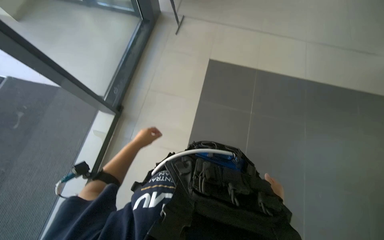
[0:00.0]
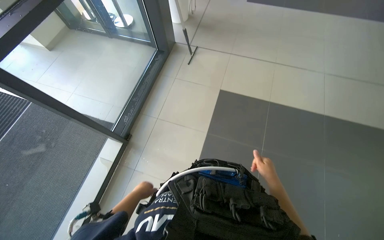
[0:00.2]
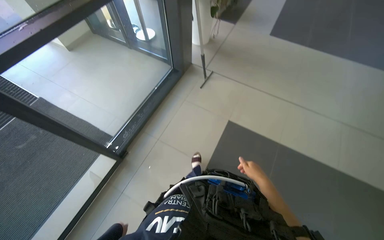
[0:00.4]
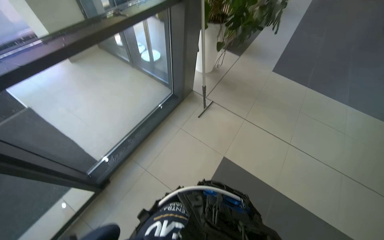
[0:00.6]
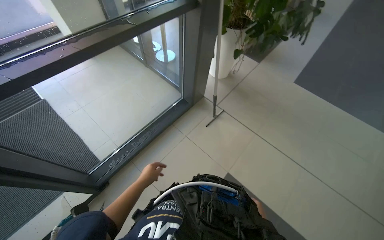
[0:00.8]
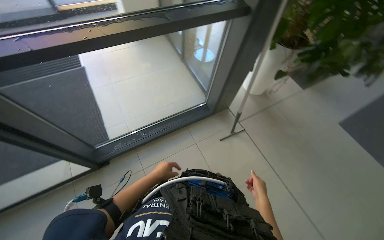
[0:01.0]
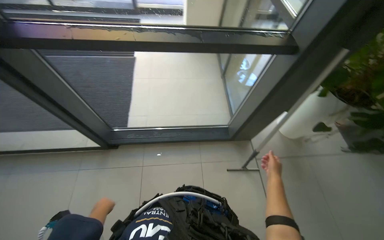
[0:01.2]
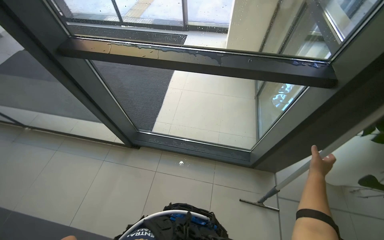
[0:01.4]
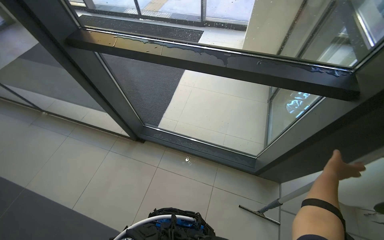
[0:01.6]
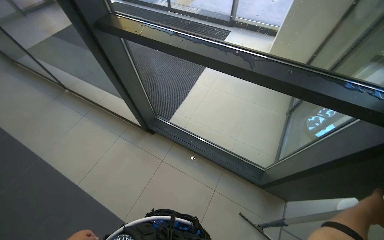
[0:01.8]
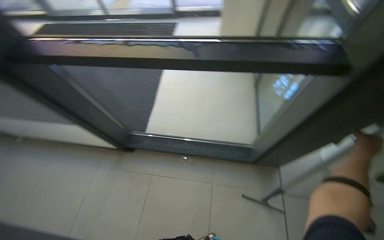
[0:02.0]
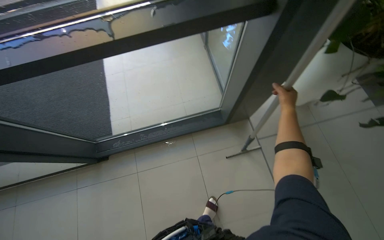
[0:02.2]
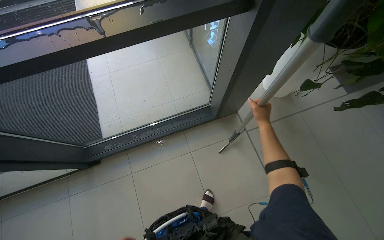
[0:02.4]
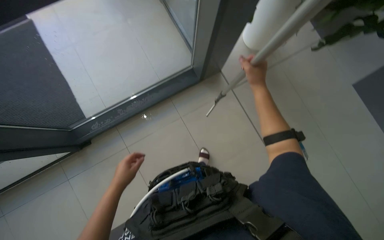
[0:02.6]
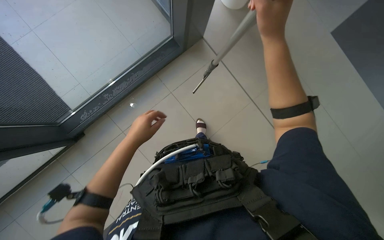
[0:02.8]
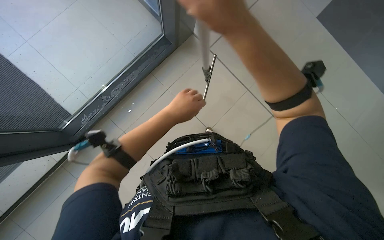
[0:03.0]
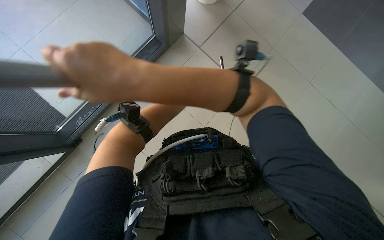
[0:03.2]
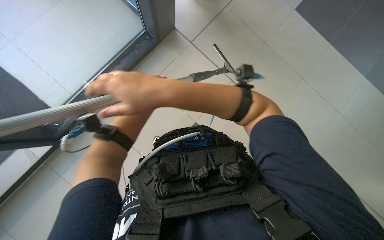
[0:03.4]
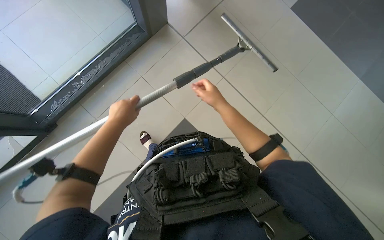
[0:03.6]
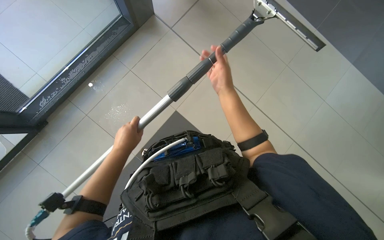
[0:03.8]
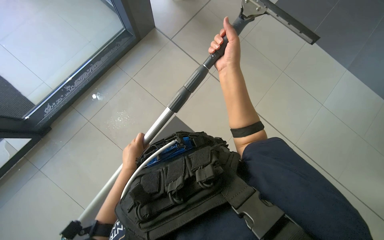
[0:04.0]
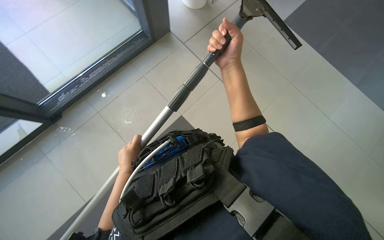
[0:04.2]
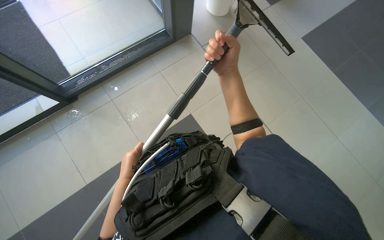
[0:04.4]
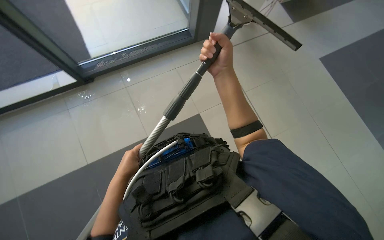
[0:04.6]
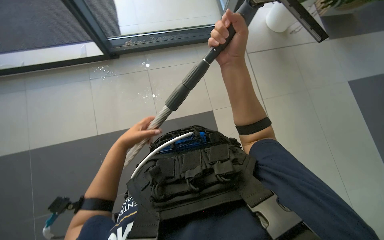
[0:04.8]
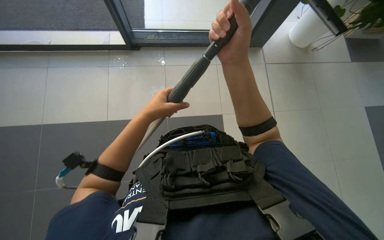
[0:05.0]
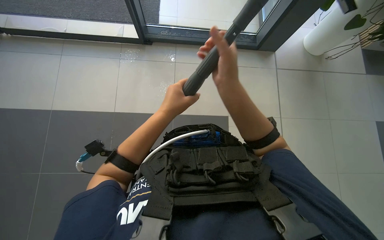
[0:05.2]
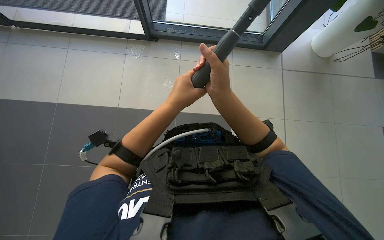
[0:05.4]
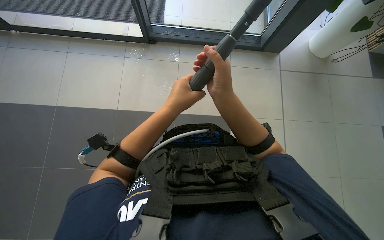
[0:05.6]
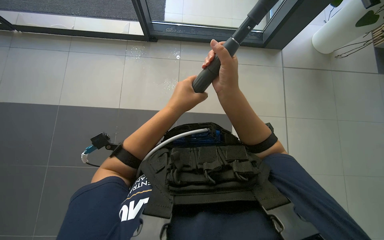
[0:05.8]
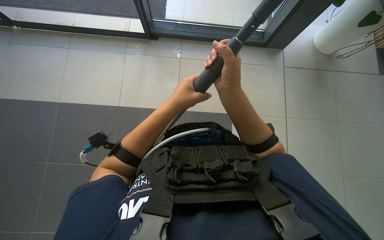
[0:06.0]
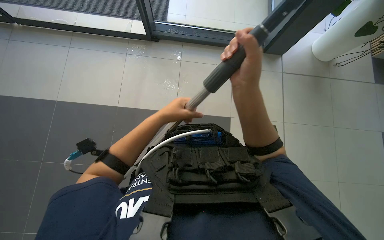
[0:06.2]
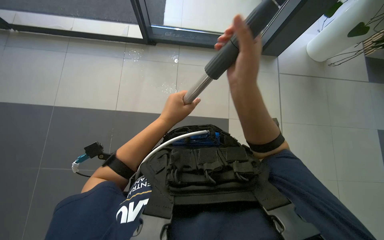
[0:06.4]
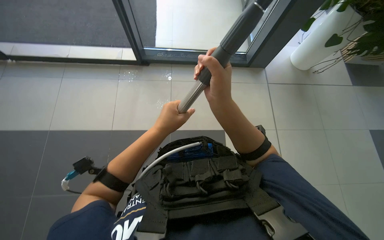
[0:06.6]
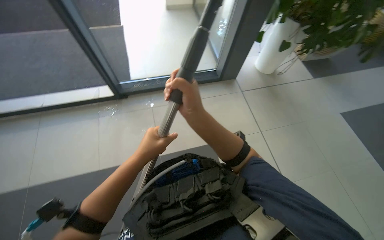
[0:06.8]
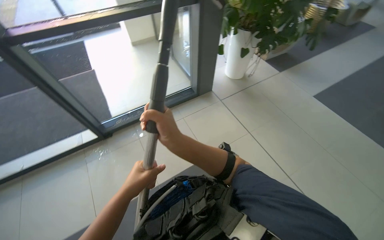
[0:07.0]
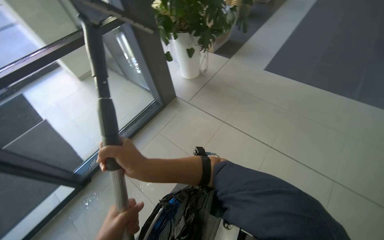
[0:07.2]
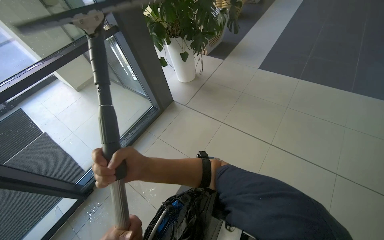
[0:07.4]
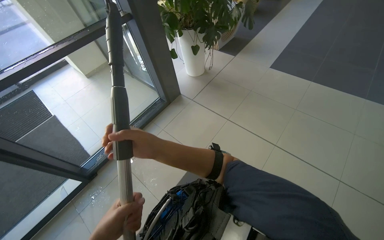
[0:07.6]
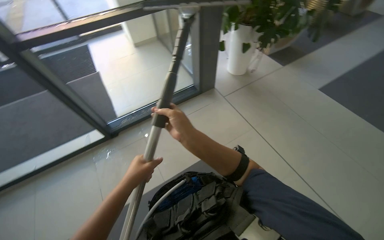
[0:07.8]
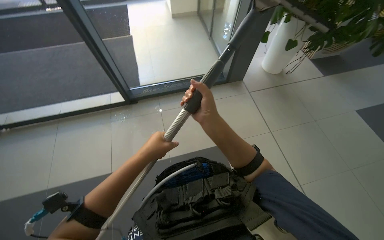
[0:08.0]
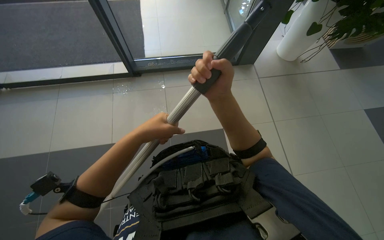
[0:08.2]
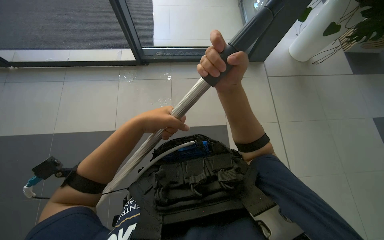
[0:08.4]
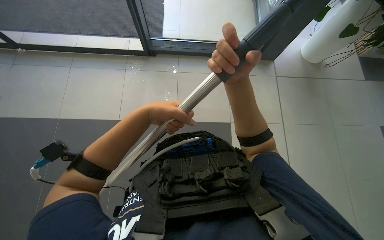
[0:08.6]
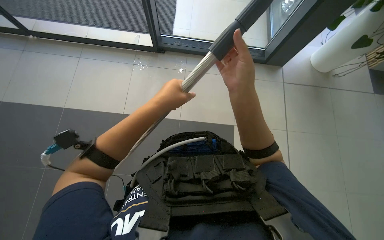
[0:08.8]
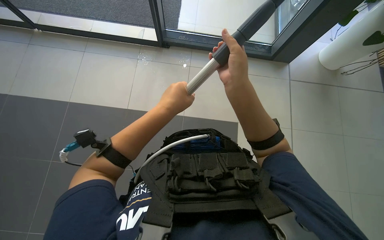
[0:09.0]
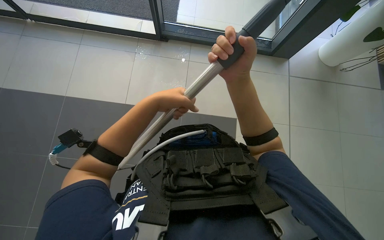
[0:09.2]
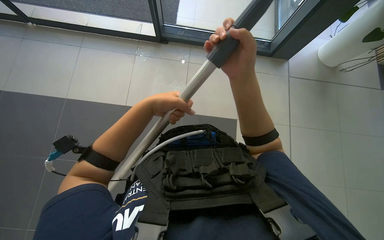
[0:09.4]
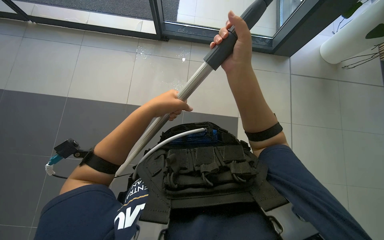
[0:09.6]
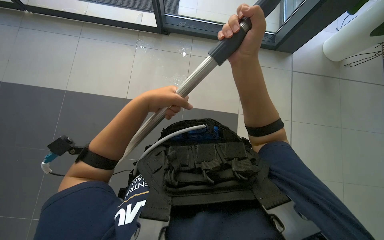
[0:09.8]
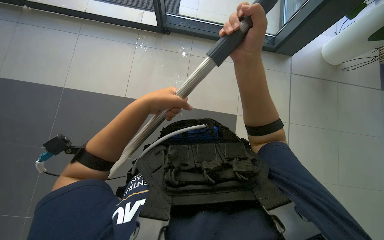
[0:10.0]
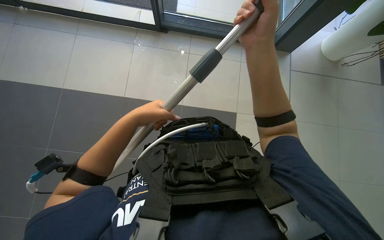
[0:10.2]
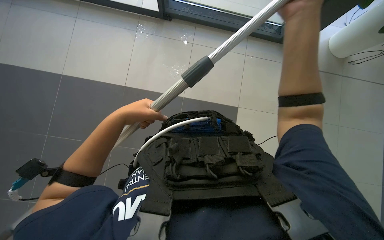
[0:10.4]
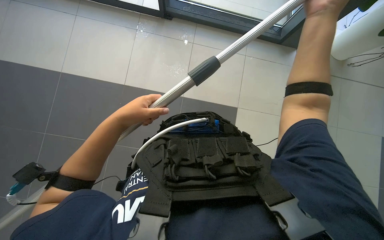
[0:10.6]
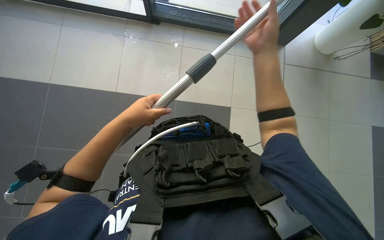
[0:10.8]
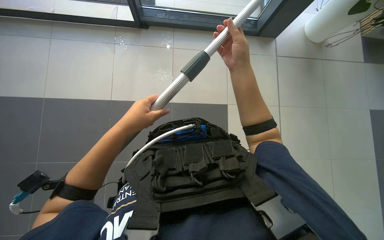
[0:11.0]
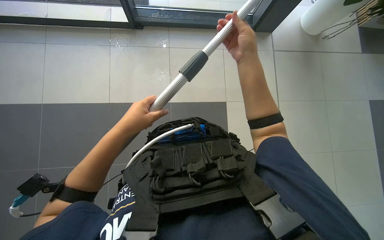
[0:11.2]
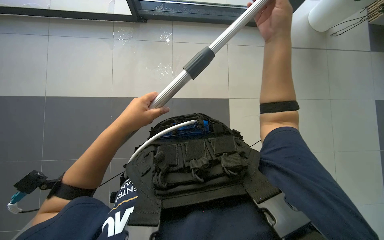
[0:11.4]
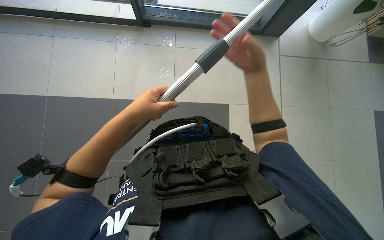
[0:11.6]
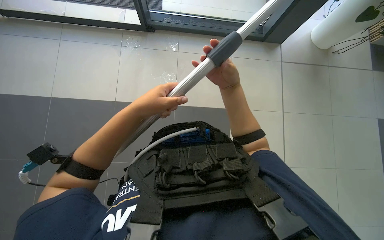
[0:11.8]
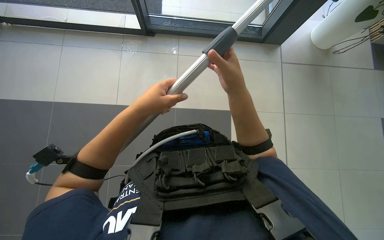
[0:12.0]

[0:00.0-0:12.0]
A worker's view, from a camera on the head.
Job: cleaning windows.
The whole recording: Cleaning glass panels with squeegee. The worker cleans large glass panels using a squeegee and a cloth.
0:01.6 to 0:03.0: The wearer's head swings approximately 55 degrees to the right. The wearer looks approximately 30 degrees further downward.
0:03.0 to 0:04.4: The right hand travels farther from the camera by about 20 cm.
0:04.4 to 0:06.0: The head turns to the left by roughly 35 degrees.
0:06.0 to 0:07.6: The wearer looks some 55 degrees further to the right. The wearer looks approximately 25 degrees further upward.
0:07.6 to 0:09.0: The wearer's head swings some 60 degrees to the left. The camera pitches downward, by approximately 20 degrees.
0:09.0 to 0:10.4: The left hand travels to the left by some 10 cm. Meanwhile the right hand is displaced up the picture by some 10 cm.
0:10.4 to 0:12.0: The left hand heads to the right, covering approximately 10 cm; the right hand goes some 10 cm down the picture.

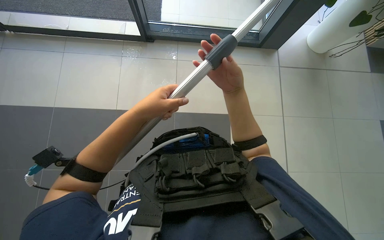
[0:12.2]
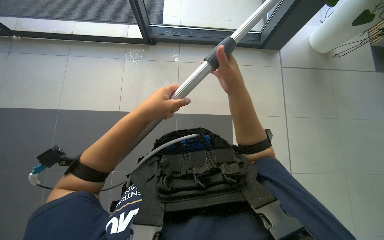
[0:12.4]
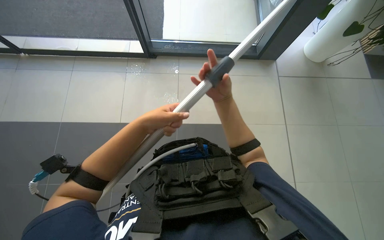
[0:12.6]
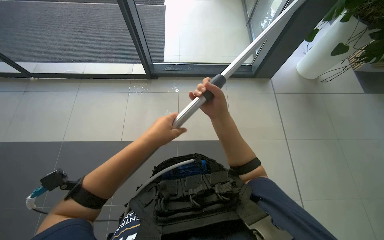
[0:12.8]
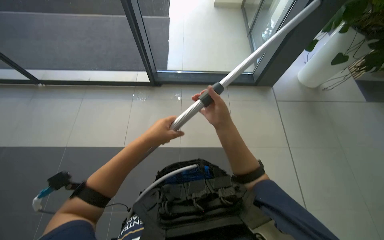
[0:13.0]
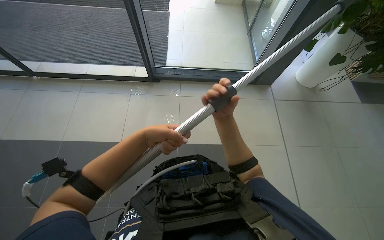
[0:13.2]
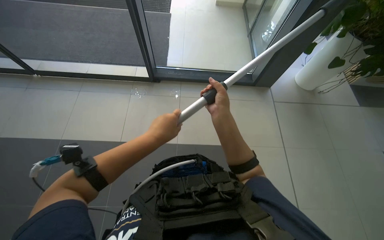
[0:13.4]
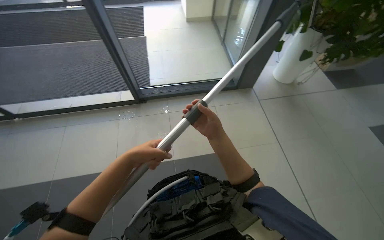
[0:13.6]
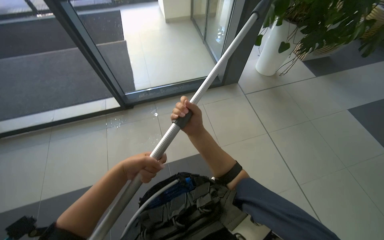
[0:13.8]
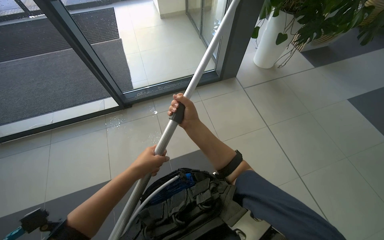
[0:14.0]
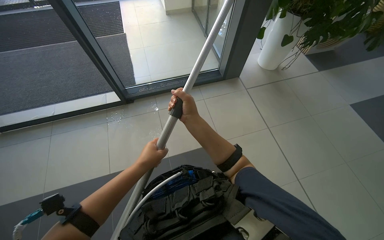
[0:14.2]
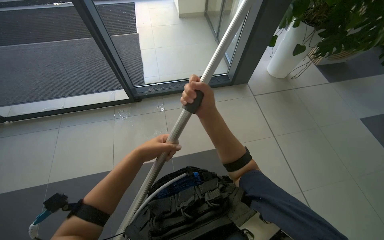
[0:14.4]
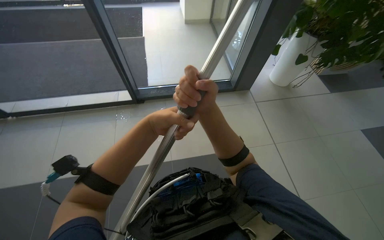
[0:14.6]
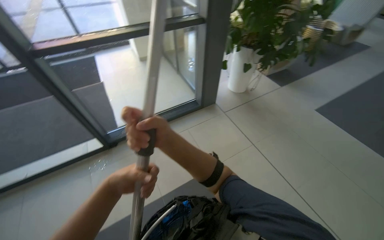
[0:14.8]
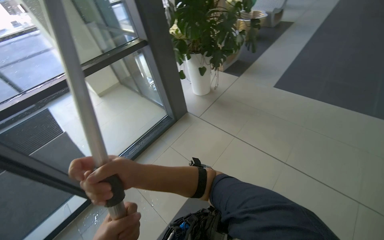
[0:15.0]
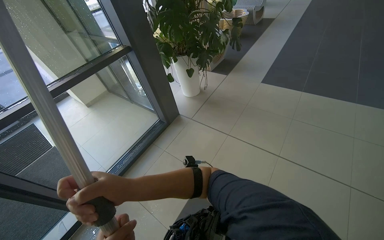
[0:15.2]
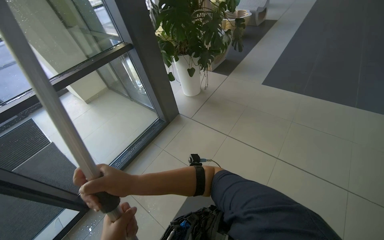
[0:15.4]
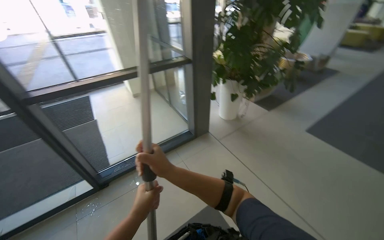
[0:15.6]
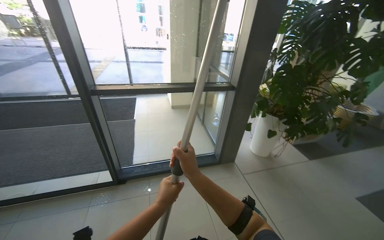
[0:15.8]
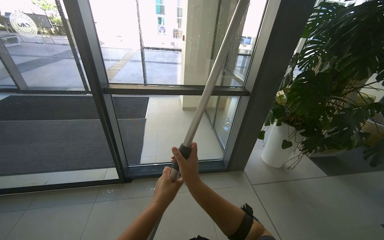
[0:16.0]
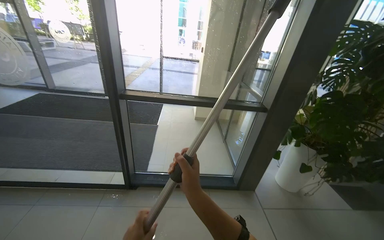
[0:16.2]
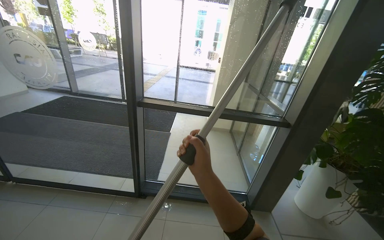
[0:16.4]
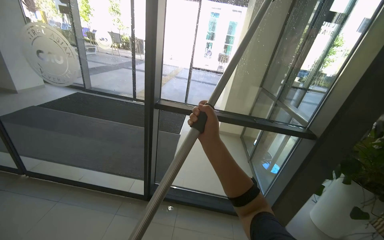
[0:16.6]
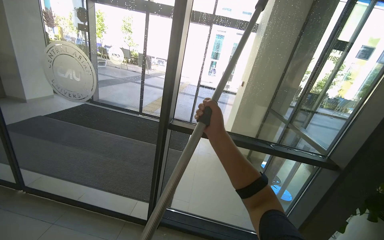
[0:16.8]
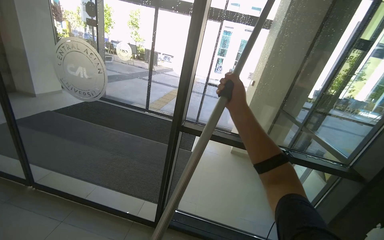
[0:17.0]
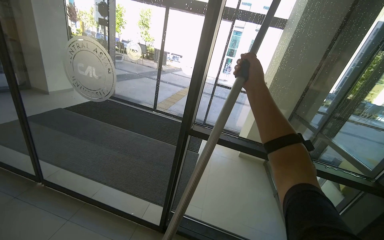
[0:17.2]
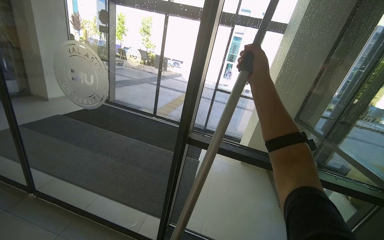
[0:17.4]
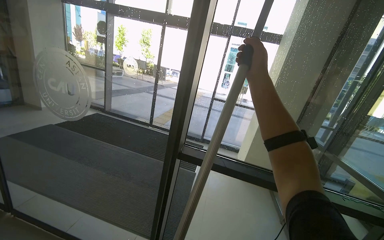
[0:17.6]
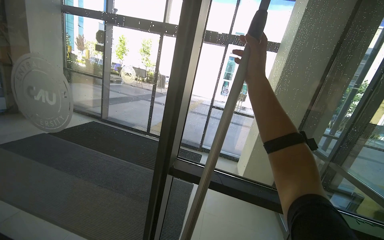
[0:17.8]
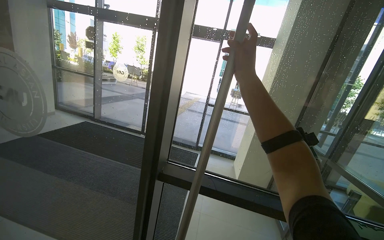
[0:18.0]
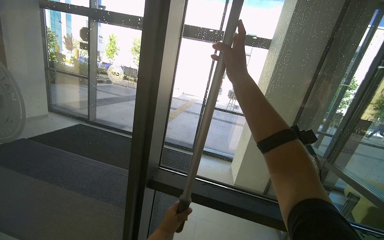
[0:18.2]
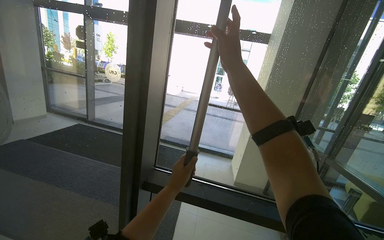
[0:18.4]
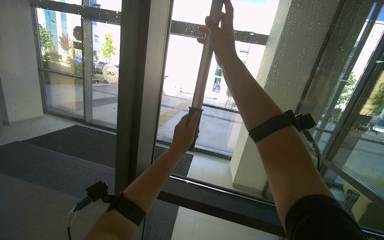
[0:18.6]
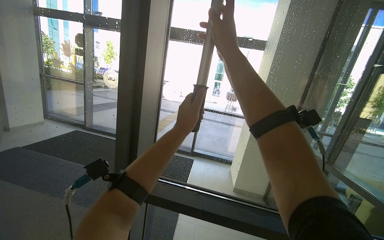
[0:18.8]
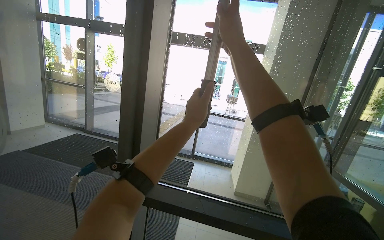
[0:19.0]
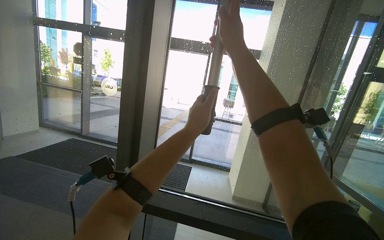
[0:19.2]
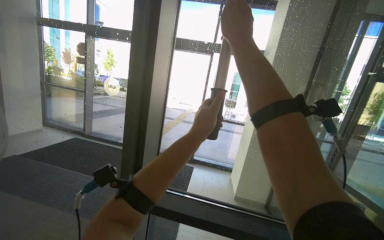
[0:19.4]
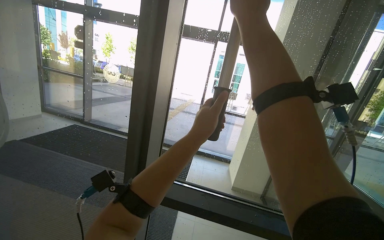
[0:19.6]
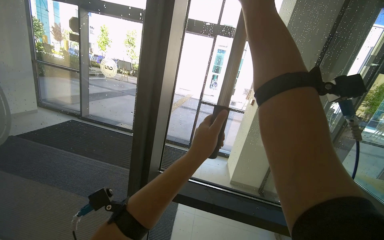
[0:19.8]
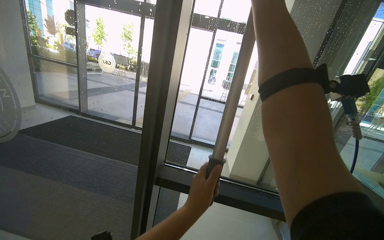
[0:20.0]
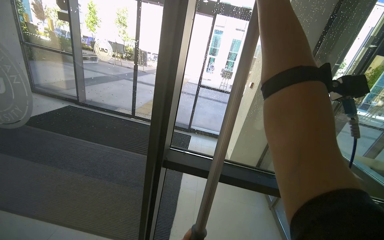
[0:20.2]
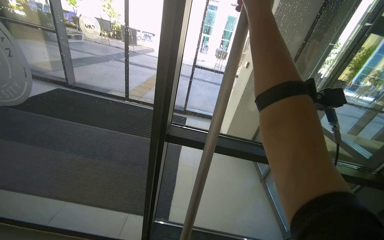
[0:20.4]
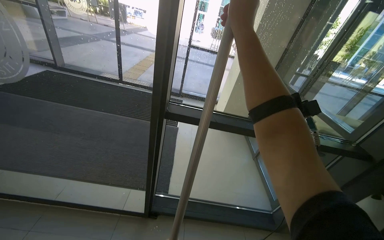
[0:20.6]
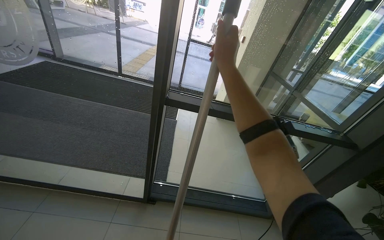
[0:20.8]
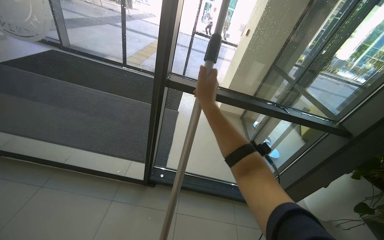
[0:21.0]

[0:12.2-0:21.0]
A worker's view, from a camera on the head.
Job: cleaning windows.
The whole recording: Cleaning glass panels with squeegee. The worker cleans large glass panels using a squeegee and a cloth.
0:12.2 to 0:13.6: The wearer looks approximately 20 degrees further upward.
0:13.6 to 0:15.2: The wearer looks roughly 45 degrees further to the right. The view tips upward by some 15 degrees.
0:15.2 to 0:16.6: The head turns to the left by roughly 65 degrees. The view tilts about 25 degrees upward.
0:16.6 to 0:18.0: The camera travels roughly 50 cm.
0:18.0 to 0:19.6: The right hand travels up the picture by about 10 cm.
0:19.6 to 0:21.0: The view tilts approximately 25 degrees downward.
